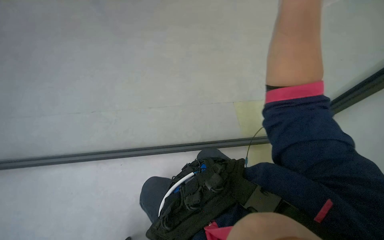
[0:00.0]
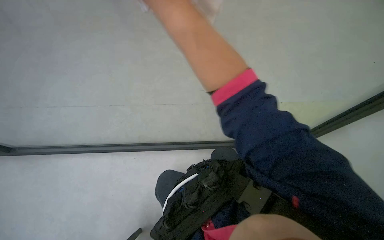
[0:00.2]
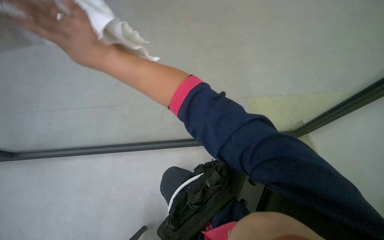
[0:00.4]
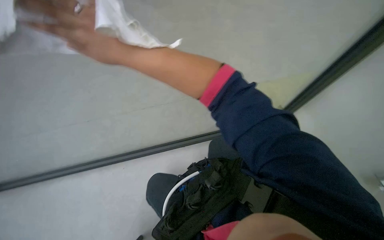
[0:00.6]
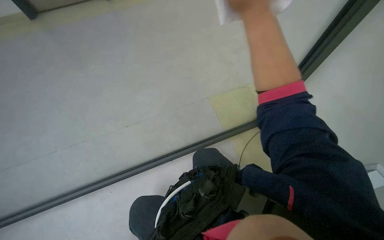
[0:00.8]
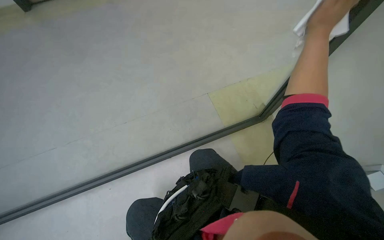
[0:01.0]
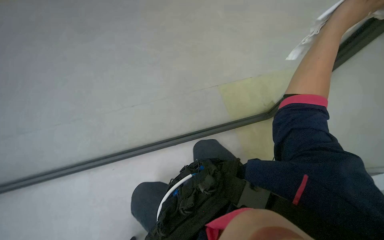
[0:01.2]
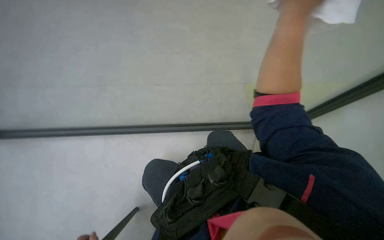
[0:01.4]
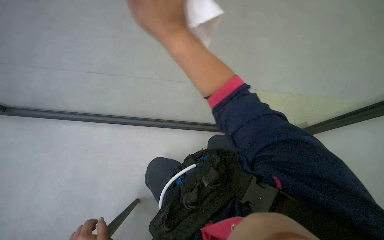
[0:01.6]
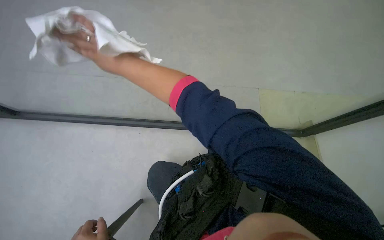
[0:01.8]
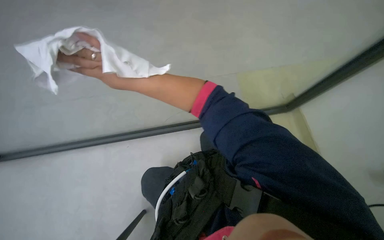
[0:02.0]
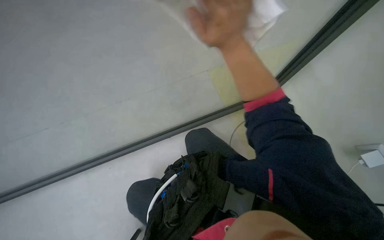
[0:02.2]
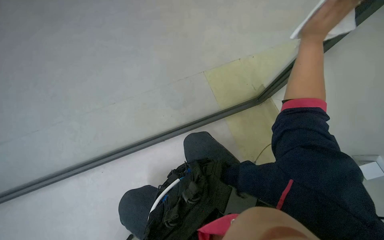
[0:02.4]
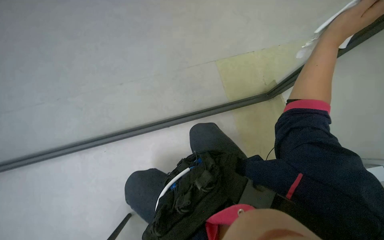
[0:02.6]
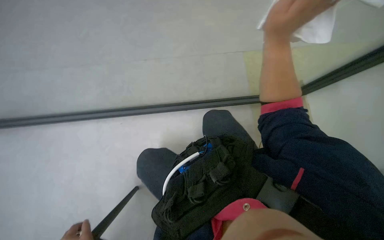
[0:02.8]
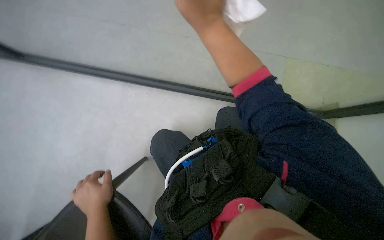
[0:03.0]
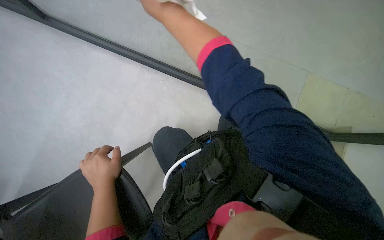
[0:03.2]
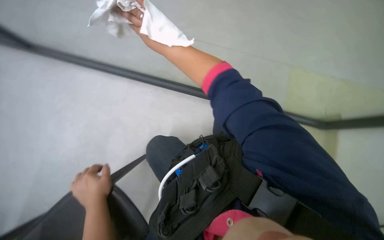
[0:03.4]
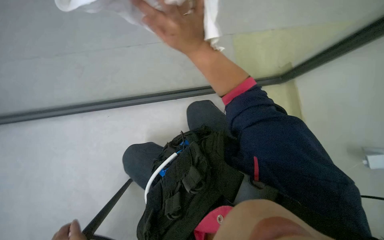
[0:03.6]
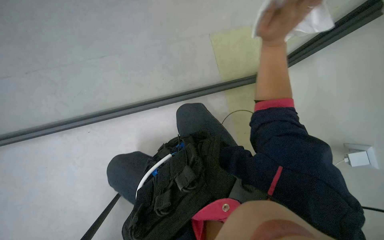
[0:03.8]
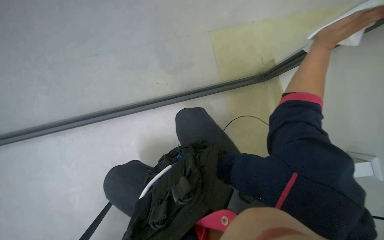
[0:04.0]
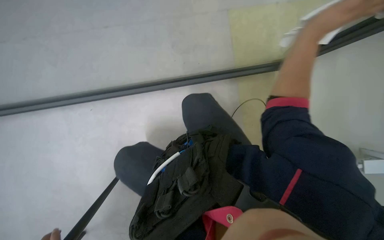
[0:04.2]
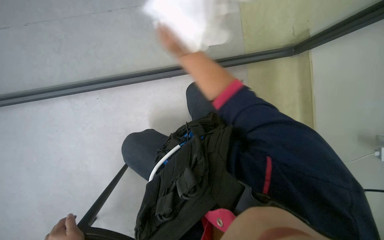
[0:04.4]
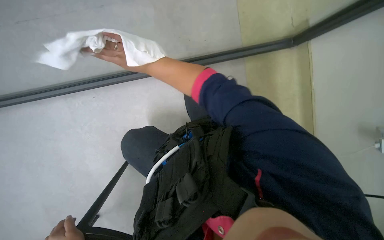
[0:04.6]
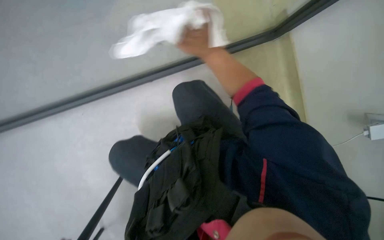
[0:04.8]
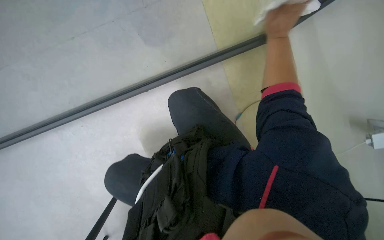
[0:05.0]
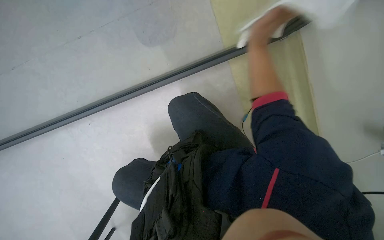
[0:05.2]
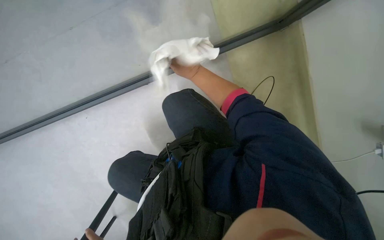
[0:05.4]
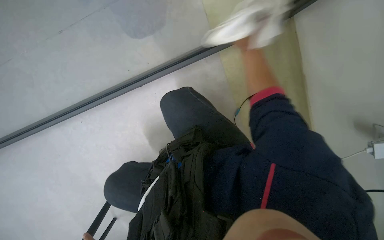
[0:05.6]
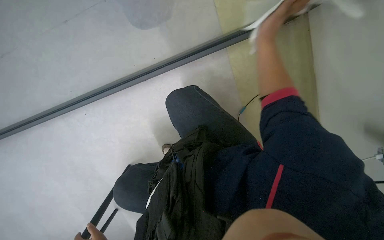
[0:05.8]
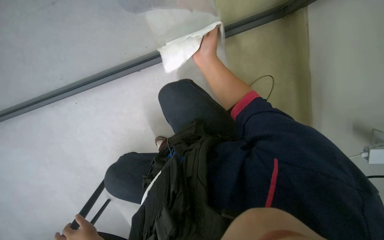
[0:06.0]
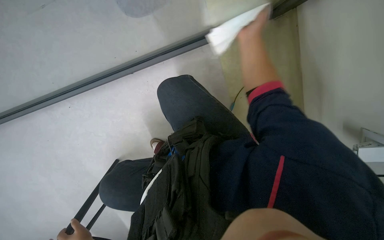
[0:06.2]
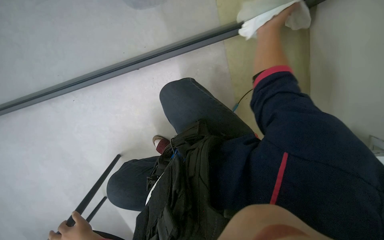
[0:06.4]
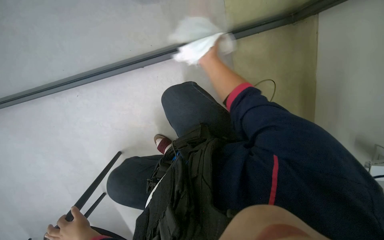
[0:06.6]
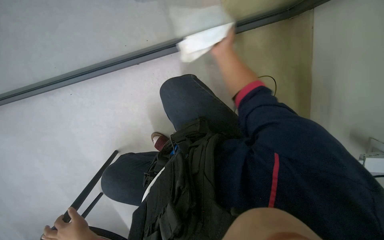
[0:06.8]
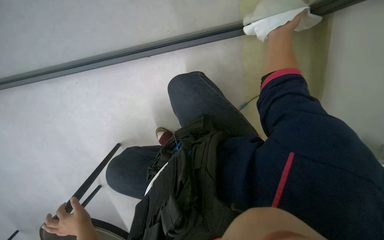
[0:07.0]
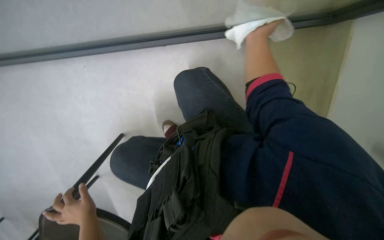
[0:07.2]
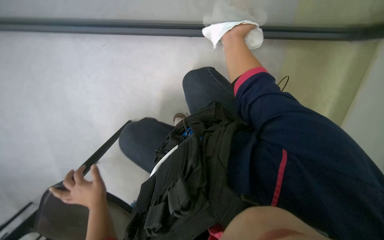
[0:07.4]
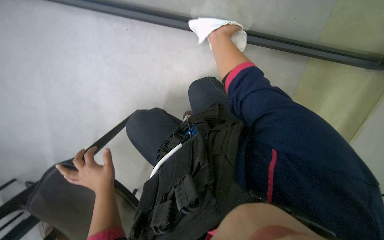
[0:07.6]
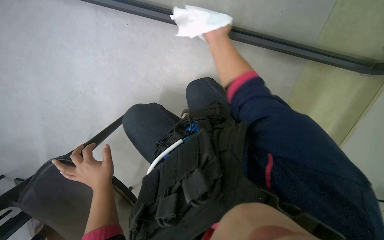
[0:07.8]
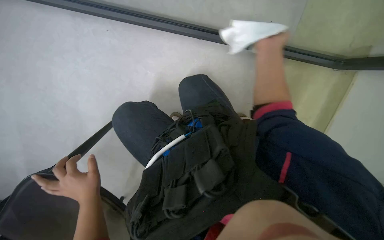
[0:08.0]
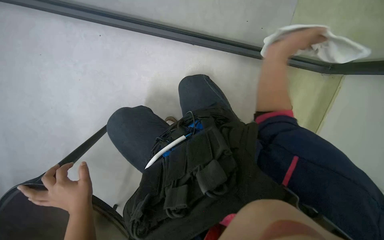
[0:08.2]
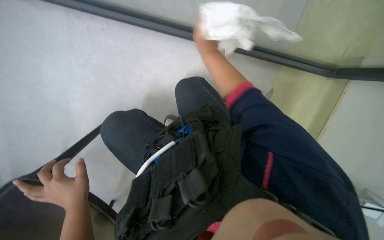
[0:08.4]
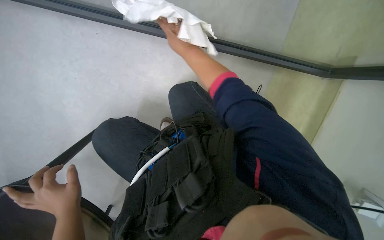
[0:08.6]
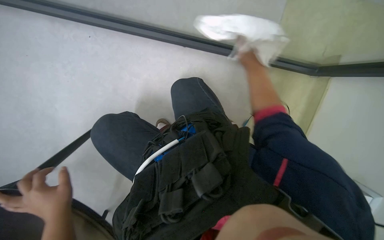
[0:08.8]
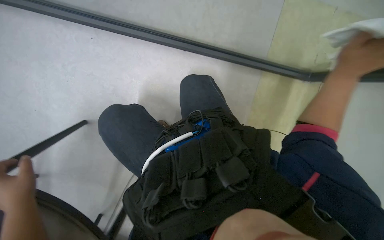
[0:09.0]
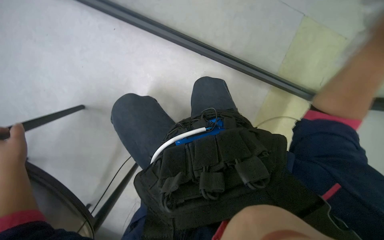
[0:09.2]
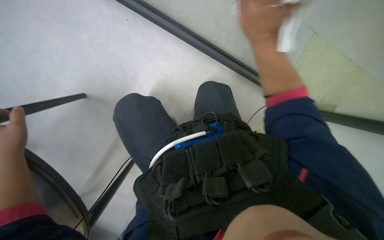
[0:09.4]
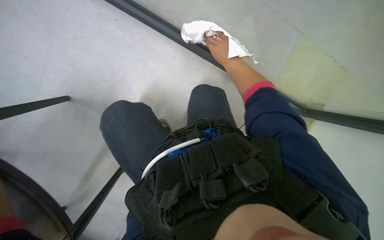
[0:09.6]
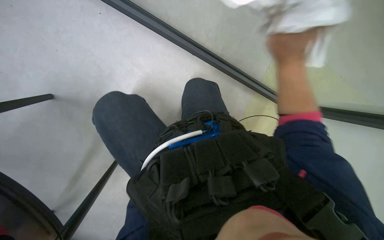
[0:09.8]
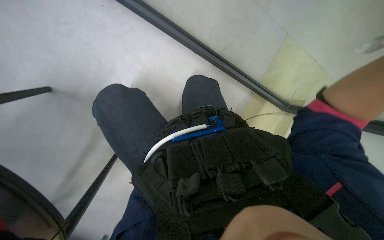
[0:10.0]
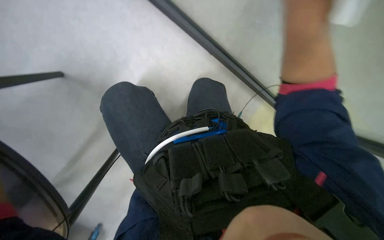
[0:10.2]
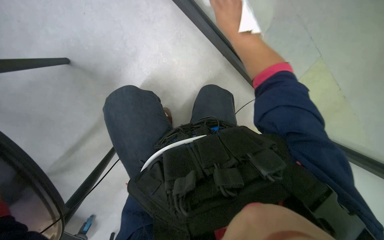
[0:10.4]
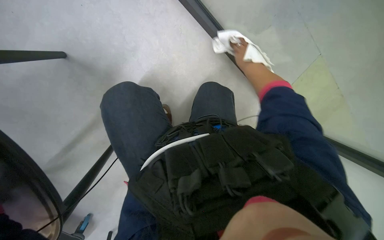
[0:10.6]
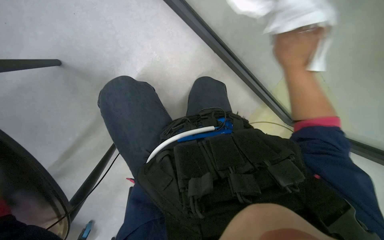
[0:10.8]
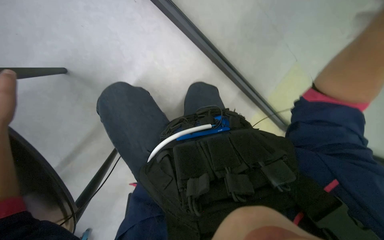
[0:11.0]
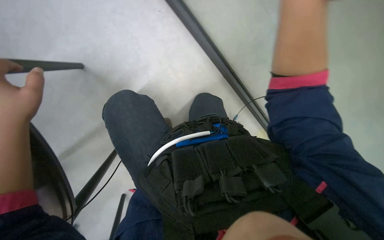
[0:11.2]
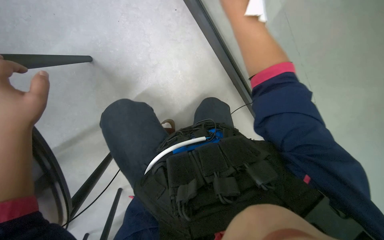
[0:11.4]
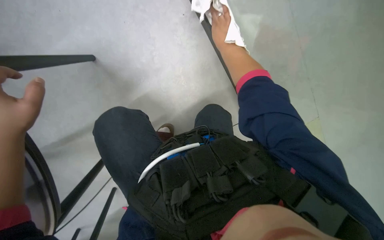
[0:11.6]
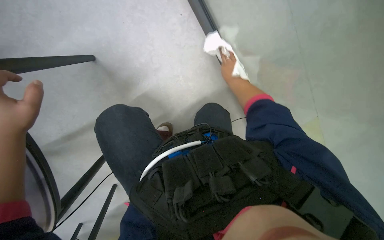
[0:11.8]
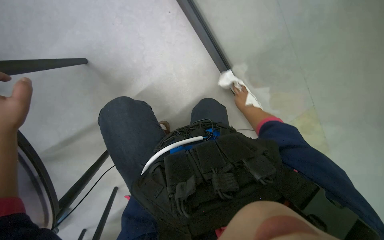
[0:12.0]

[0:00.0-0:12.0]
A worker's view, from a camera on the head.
Job: wiping surfaces.
The whole recording: Cleaning glass partition. The worker sprays cleaning solution and wipes the glass partition with a cloth.
0:01.6 to 0:03.0: The right hand moves left and right over roughly 70 cm, changing direction 2 times.
0:06.0 to 0:07.6: The view tips upward by some 15 degrees. The right hand reaches some 15 cm to the right, then returns.
0:07.6 to 0:09.0: The wearer moves to the right, roughly 50 cm. The view swings approximately 25 degrees to the left.

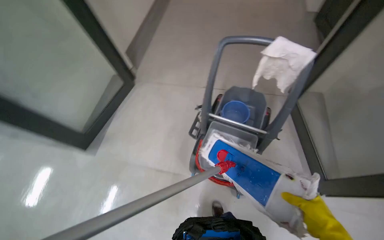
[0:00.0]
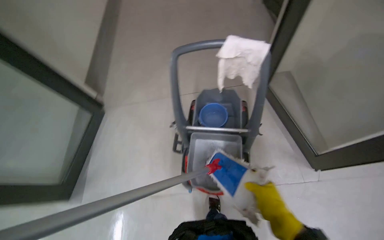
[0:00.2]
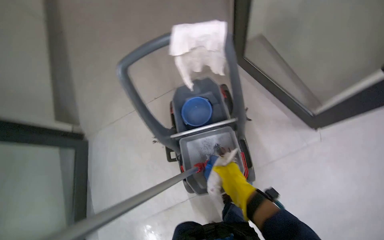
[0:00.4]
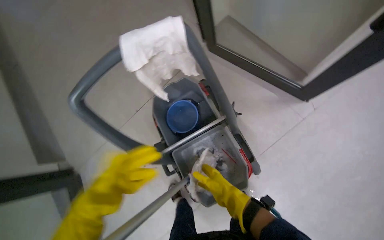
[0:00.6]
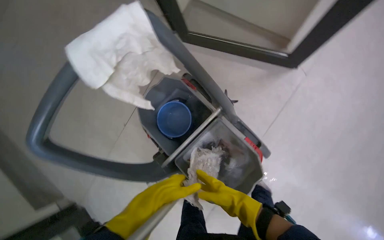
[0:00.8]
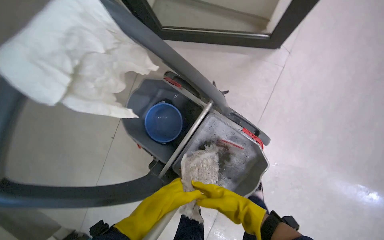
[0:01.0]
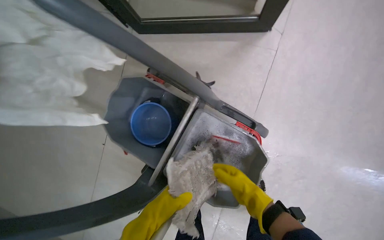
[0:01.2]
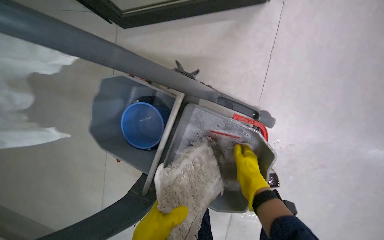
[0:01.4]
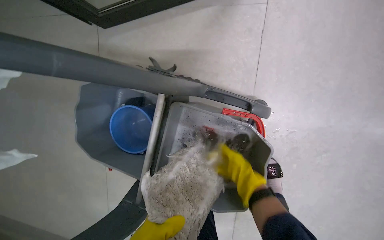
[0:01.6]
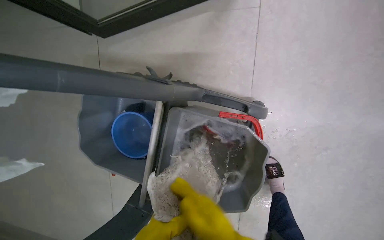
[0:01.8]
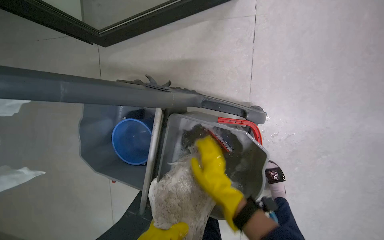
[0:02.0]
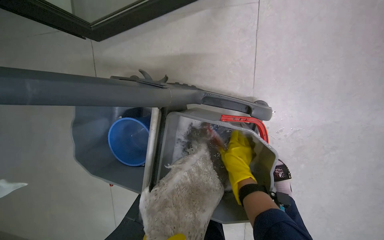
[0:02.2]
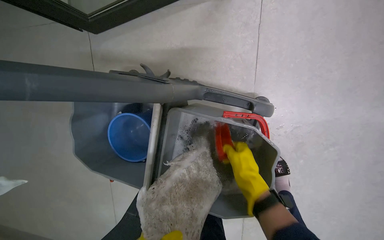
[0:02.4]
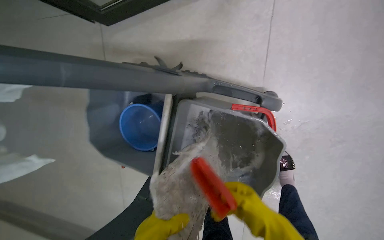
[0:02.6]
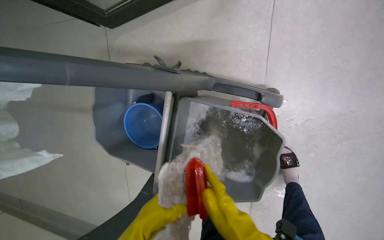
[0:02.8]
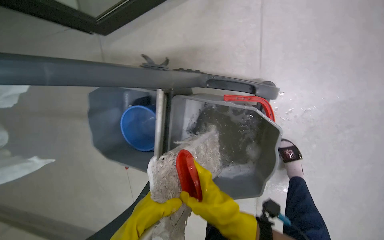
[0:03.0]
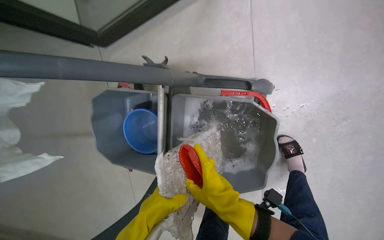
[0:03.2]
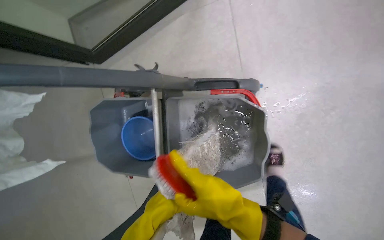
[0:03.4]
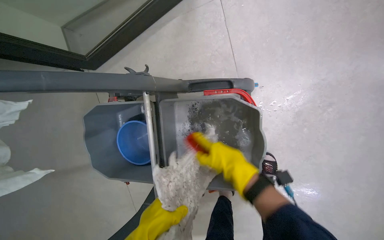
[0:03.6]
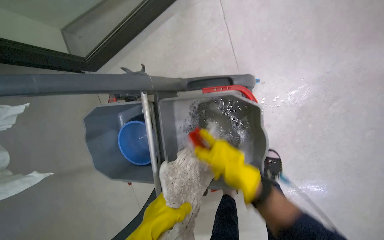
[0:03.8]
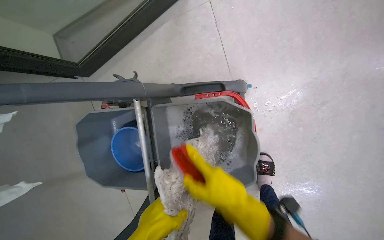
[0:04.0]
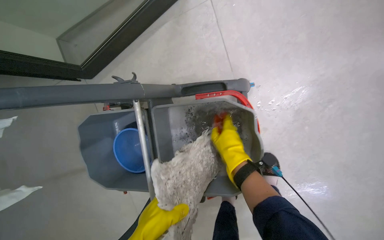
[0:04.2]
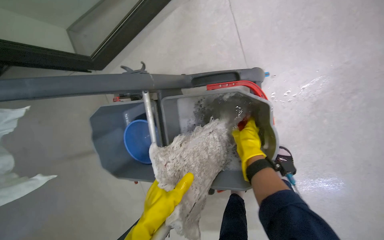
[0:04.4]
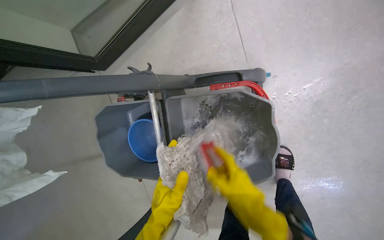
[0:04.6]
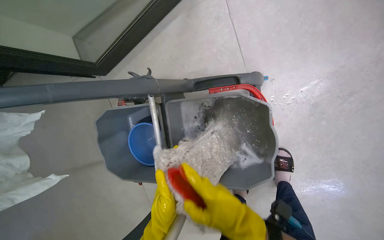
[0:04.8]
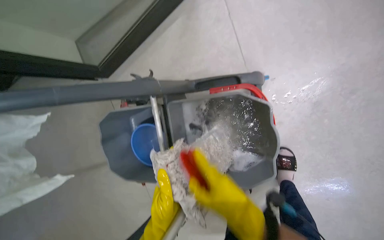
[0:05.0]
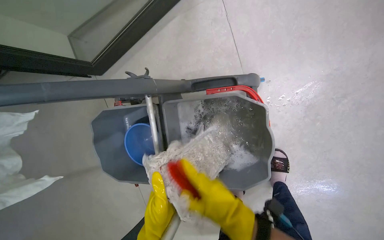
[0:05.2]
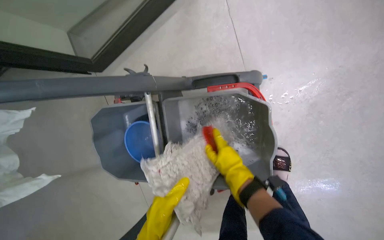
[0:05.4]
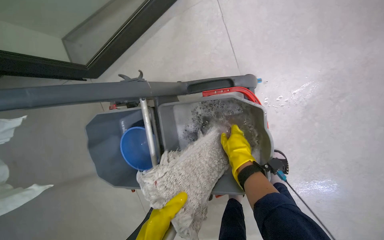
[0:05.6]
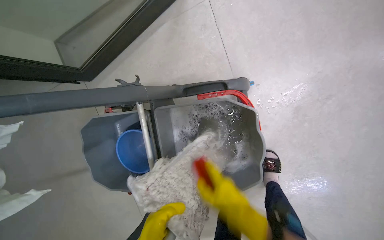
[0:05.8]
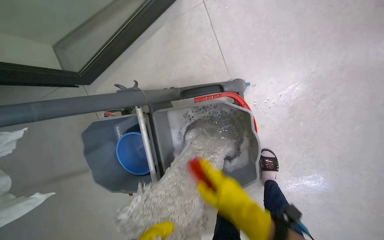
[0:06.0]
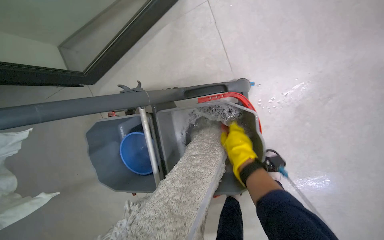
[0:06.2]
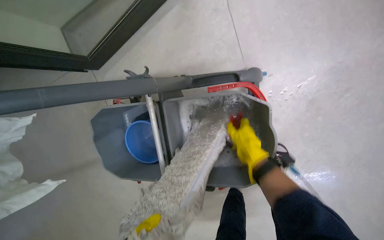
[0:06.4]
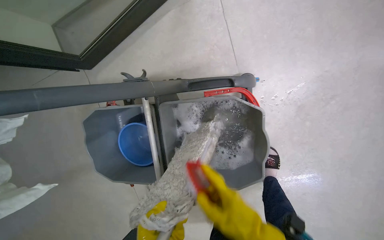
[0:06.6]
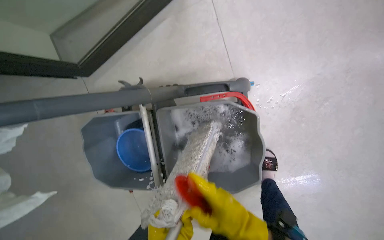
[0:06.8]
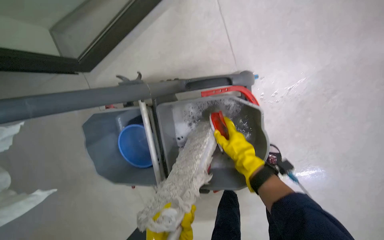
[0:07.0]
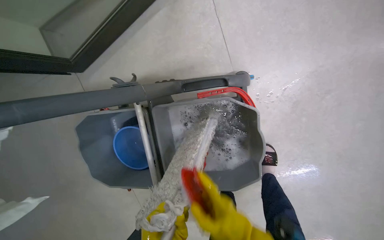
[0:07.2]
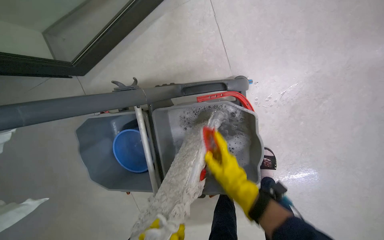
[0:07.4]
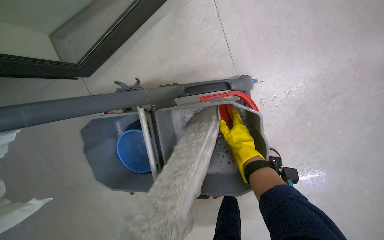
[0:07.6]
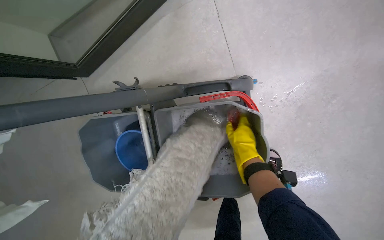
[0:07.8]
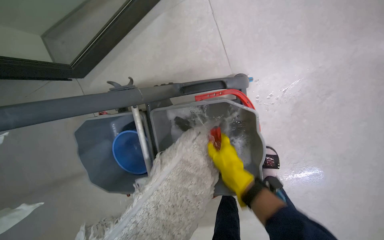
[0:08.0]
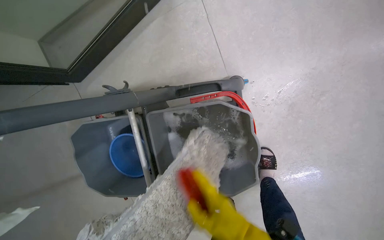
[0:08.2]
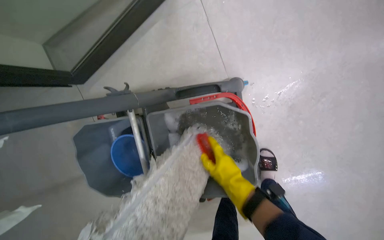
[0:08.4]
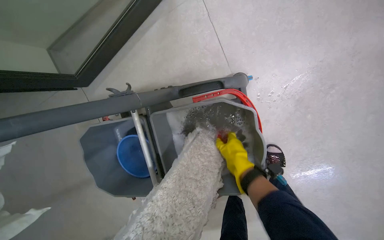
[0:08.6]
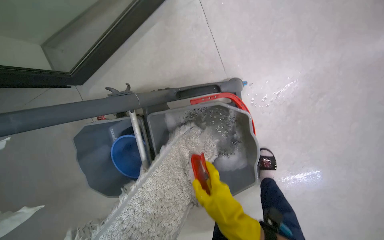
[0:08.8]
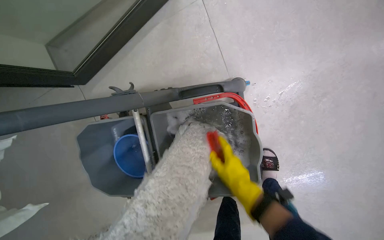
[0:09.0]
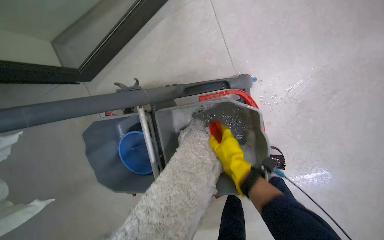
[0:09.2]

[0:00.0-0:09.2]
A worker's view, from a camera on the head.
Job: preparing cleaning supplies.
The whole recording: Cleaning mop head. The worker cleans and wrings the mop head in the cleaning cart bucket.
0:00.0 to 0:01.6: The wearer moves approximately 60 cm. The head rotates about 95 degrees to the right. The view tips downward by about 15 degrees.
0:03.0 to 0:04.6: The right hand reaches roughly 15 cm farther from the camera, then returns.
0:04.6 to 0:06.2: The right hand goes nearer and farther, some 15 cm each way, reversing 2 times.
0:06.2 to 0:07.6: The right hand moves nearer and farther over some 20 cm, changing direction 3 times.
0:07.6 to 0:09.2: The right hand moves up and down the picture over about 15 cm, changing direction 3 times.
